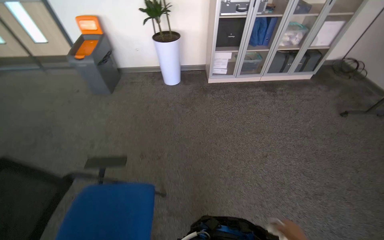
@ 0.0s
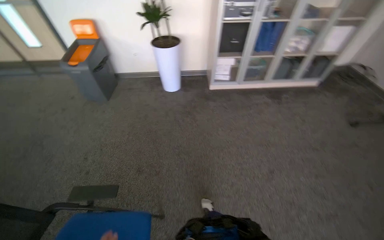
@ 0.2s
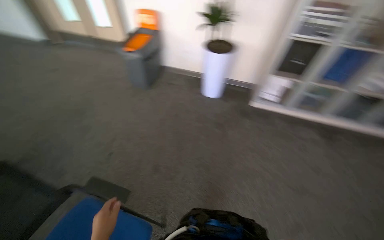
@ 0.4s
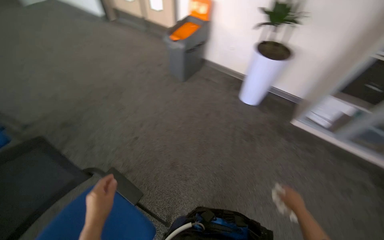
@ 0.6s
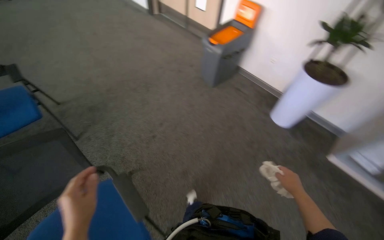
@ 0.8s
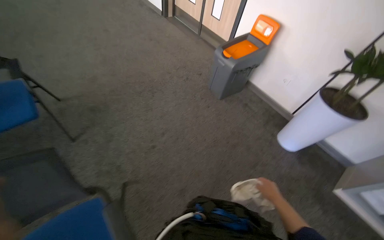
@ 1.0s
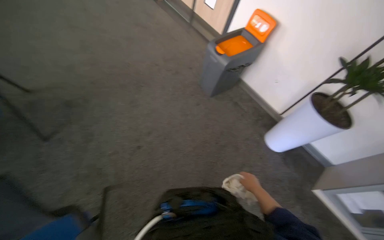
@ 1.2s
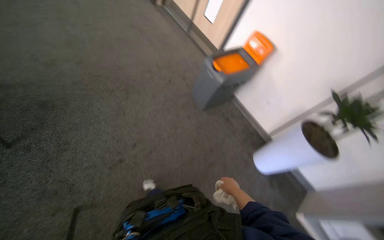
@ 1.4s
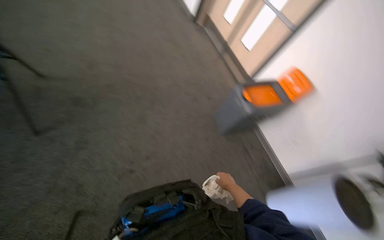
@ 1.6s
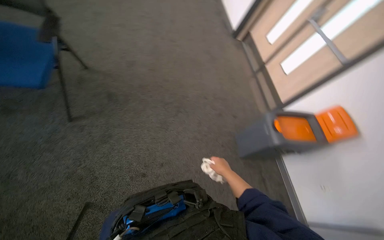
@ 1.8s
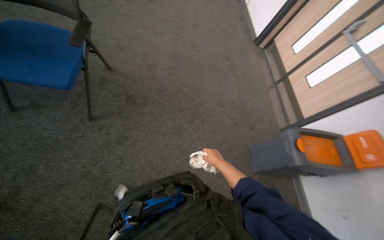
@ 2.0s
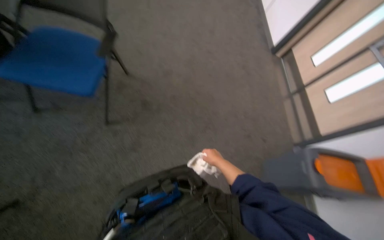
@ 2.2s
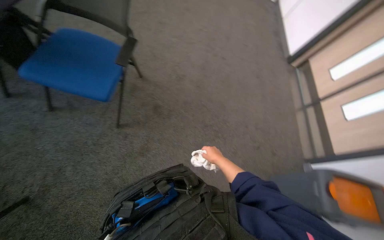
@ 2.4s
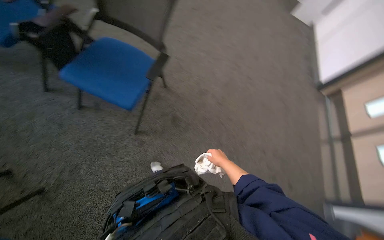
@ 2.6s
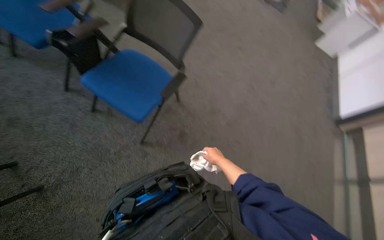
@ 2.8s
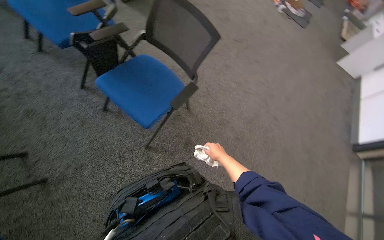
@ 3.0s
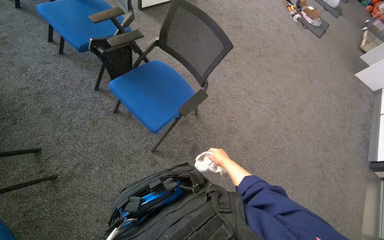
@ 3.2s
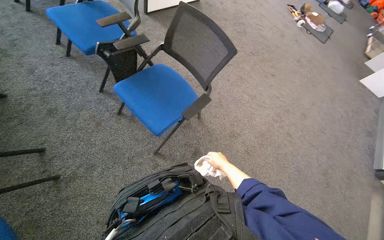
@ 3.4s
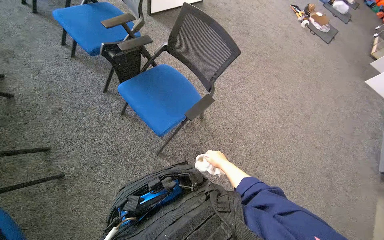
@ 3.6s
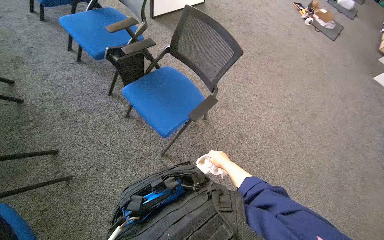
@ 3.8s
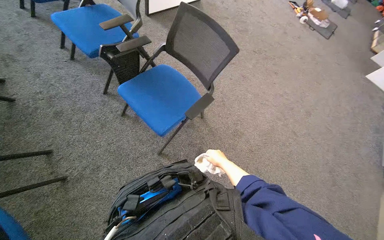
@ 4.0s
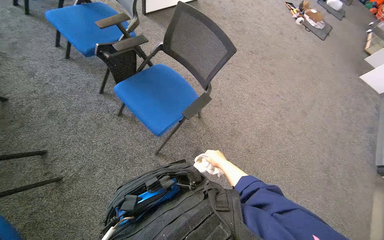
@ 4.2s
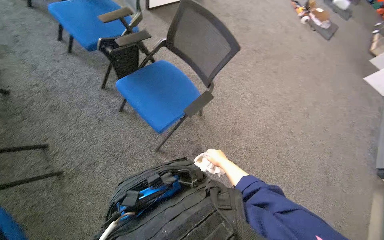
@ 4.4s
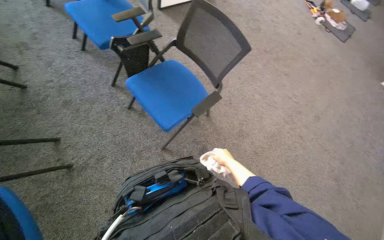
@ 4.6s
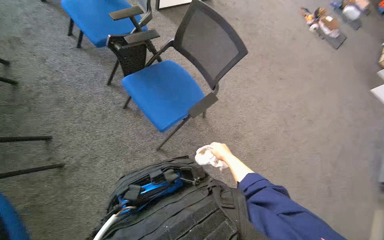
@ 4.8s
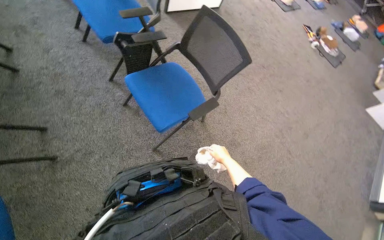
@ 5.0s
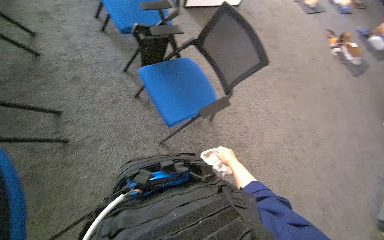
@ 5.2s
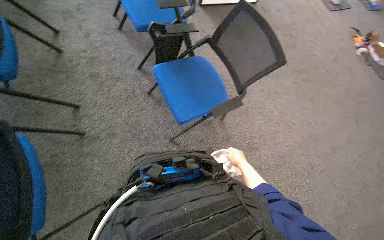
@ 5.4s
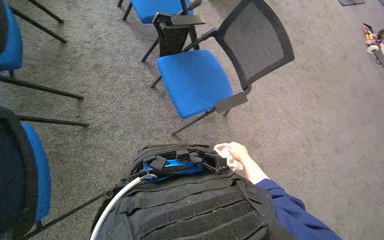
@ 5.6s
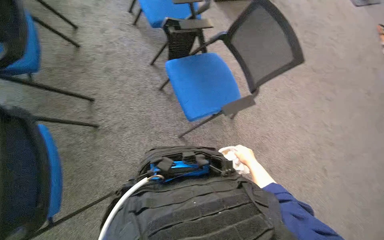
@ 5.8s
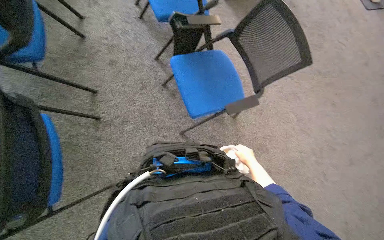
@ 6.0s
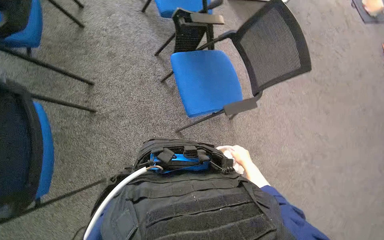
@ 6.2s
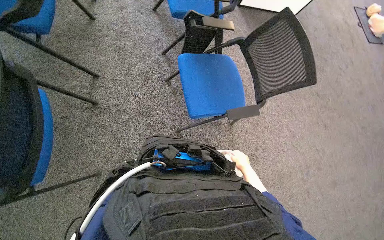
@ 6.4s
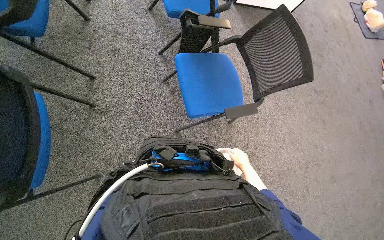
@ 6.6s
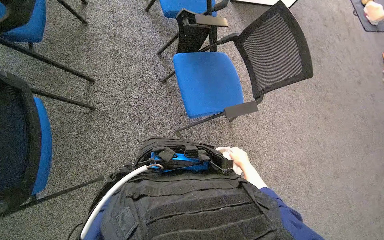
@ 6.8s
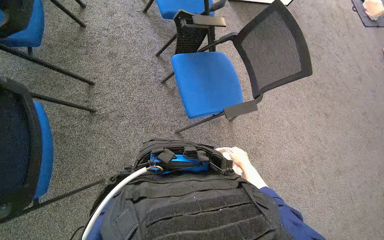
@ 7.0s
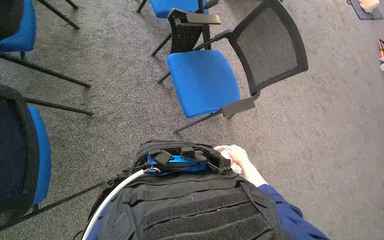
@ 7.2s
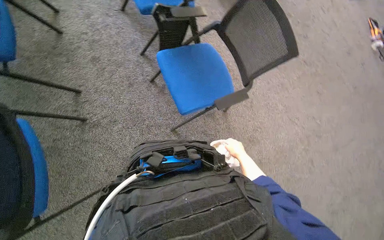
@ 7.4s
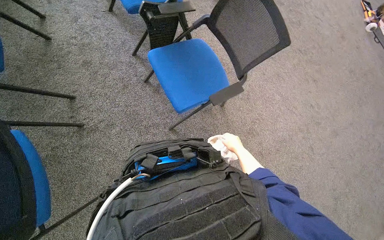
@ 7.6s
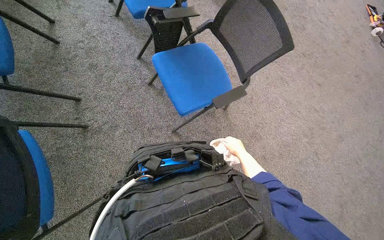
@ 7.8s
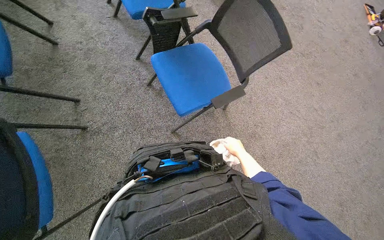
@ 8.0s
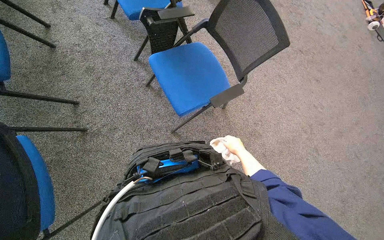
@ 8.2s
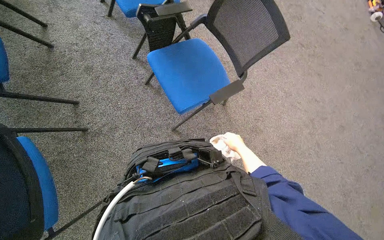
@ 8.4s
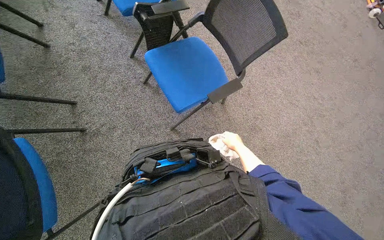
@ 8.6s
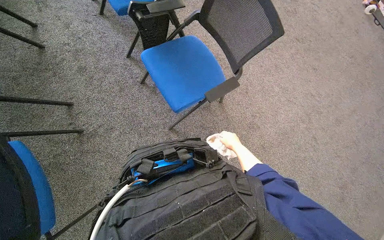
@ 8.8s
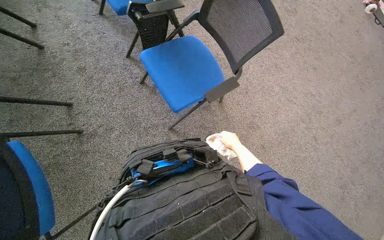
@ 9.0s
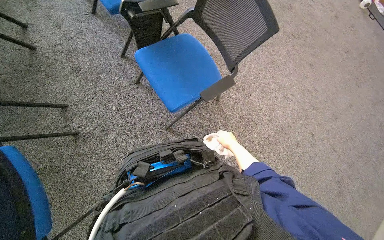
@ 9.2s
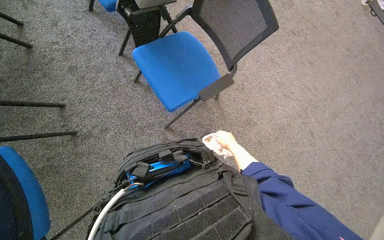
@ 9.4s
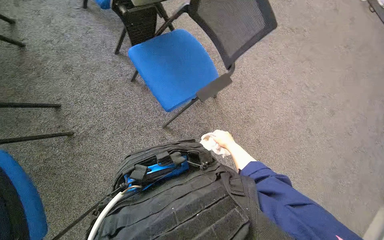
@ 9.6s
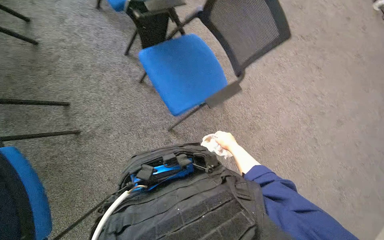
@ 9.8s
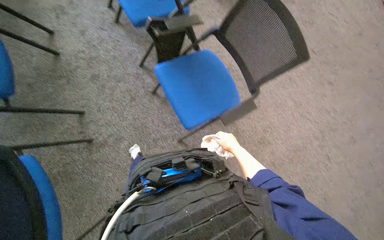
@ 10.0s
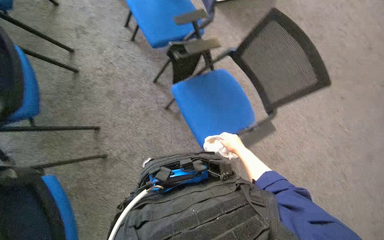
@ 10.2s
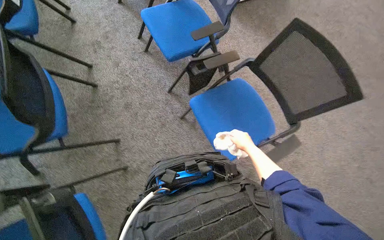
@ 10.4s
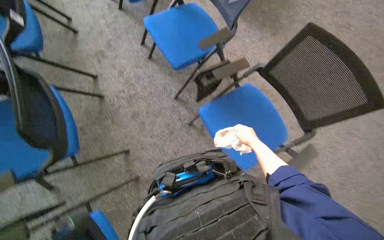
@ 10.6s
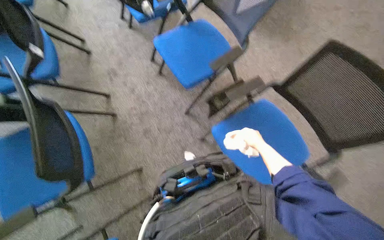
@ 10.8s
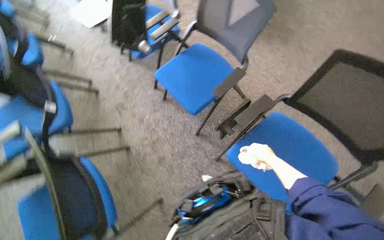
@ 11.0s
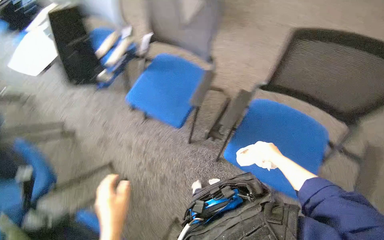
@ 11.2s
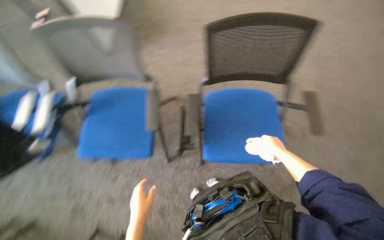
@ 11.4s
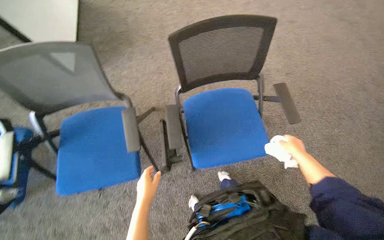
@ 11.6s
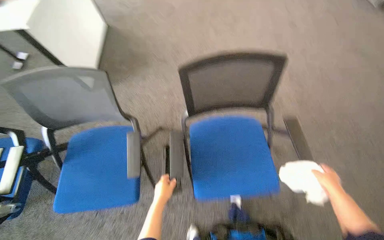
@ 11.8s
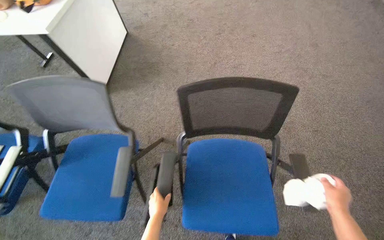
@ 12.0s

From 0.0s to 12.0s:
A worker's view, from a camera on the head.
Job: wiping surfaces.
The whole recording: Wiping chair armrests. The worker wipes the armrests of several chairs with a cloth.
From 0.0s to 1.6s: The head travels roughly 90 cm. The wearer looks approximately 70 degrees further to the left.
From 1.6s to 3.0s: The wearer moves some 50 cm. The head rotates about 60 degrees to the left. The camera pitches upward, by some 15 degrees.
From 4.4s to 6.0s: The wearer's head swings some 25 degrees to the left.
From 9.0s to 10.4s: The view tilts roughly 15 degrees upward.
From 10.4s to 12.0s: The view tips upward by approximately 30 degrees. The scene rotates counterclockwise by roughly 65 degrees.

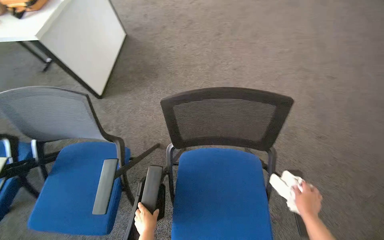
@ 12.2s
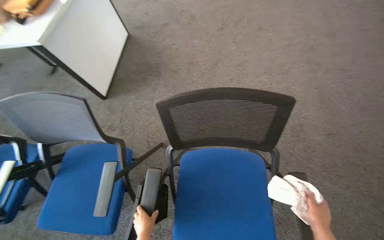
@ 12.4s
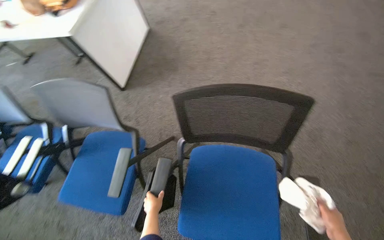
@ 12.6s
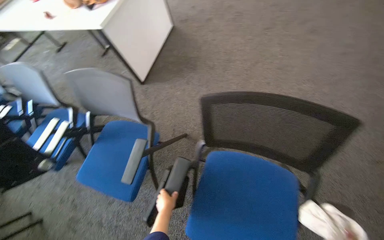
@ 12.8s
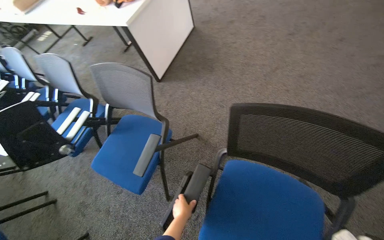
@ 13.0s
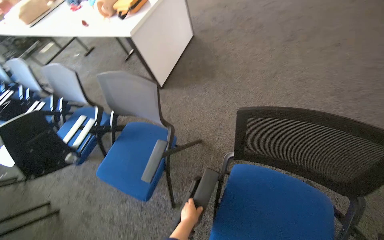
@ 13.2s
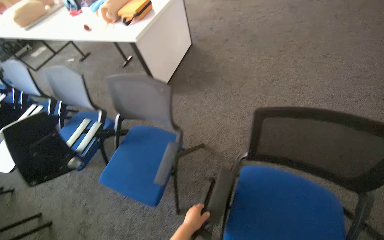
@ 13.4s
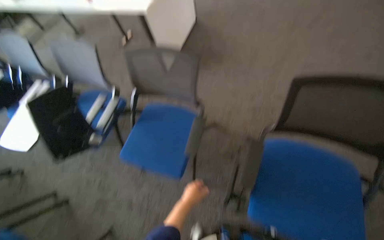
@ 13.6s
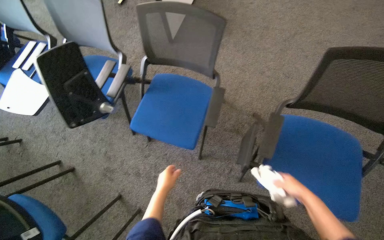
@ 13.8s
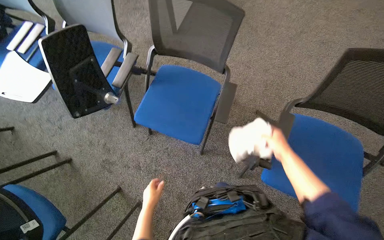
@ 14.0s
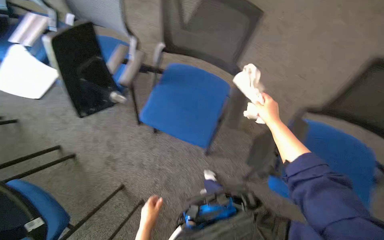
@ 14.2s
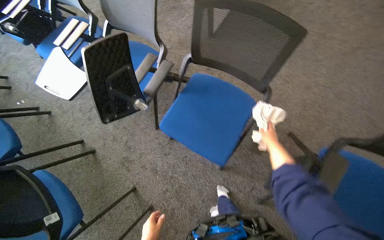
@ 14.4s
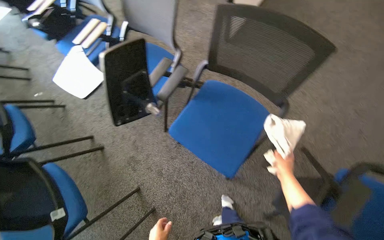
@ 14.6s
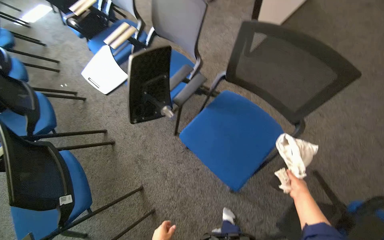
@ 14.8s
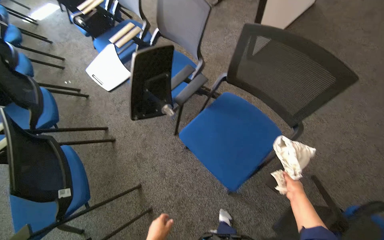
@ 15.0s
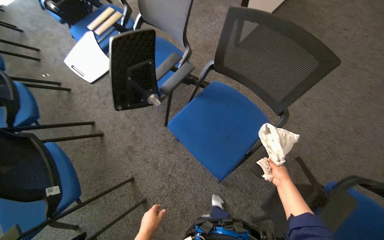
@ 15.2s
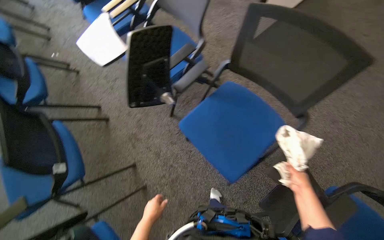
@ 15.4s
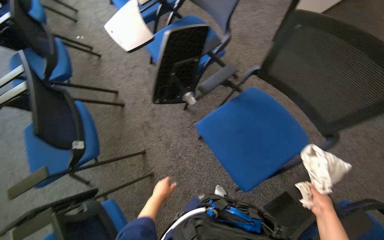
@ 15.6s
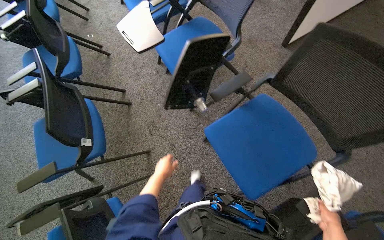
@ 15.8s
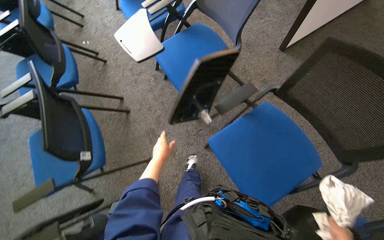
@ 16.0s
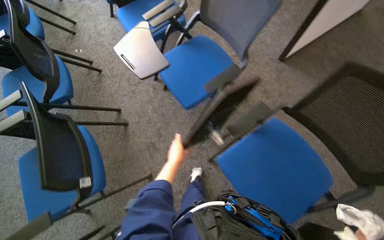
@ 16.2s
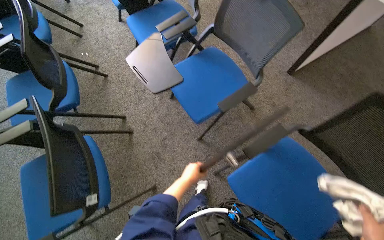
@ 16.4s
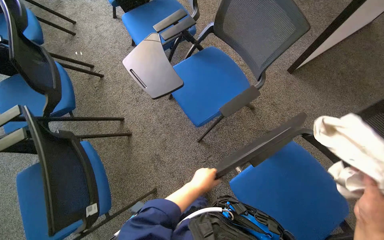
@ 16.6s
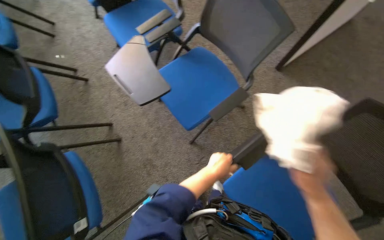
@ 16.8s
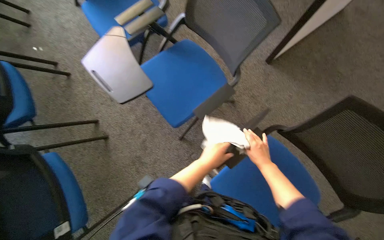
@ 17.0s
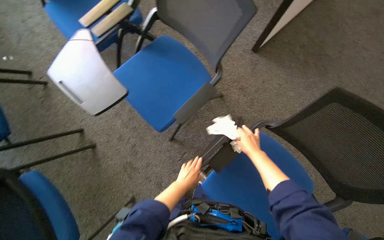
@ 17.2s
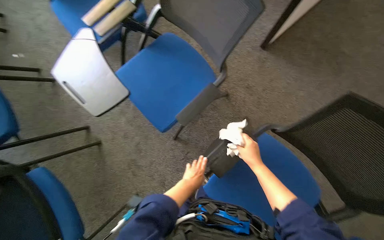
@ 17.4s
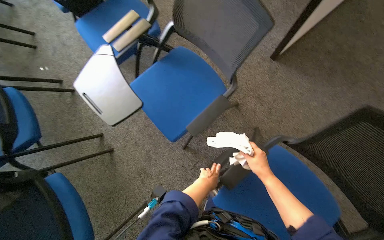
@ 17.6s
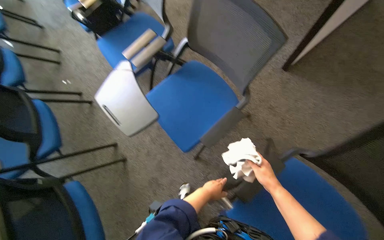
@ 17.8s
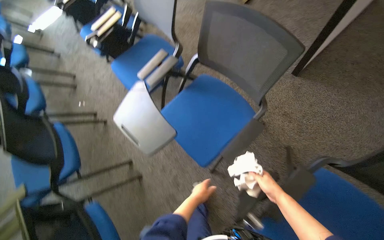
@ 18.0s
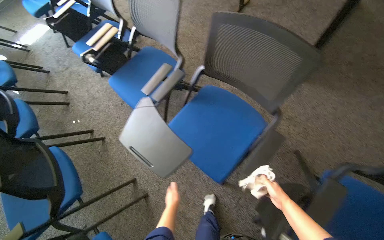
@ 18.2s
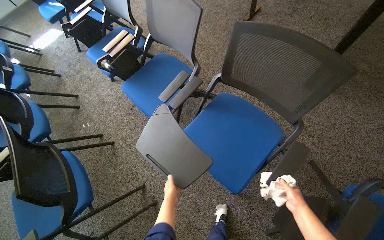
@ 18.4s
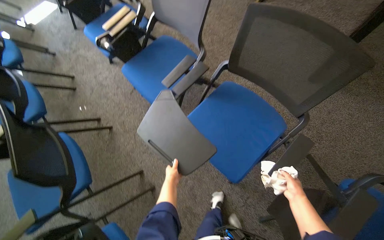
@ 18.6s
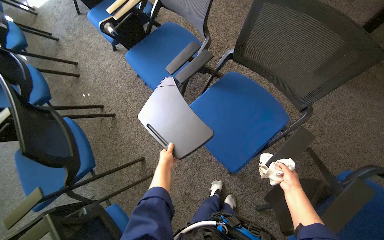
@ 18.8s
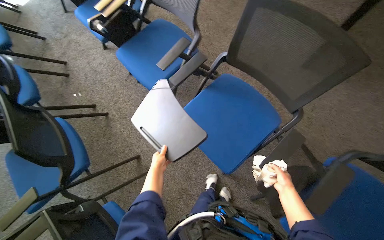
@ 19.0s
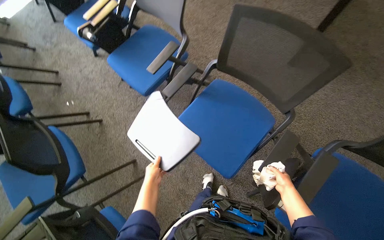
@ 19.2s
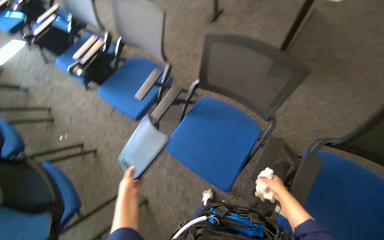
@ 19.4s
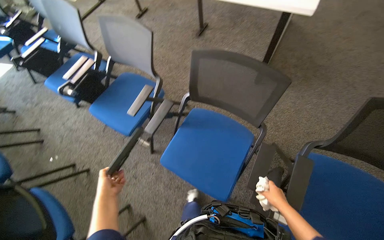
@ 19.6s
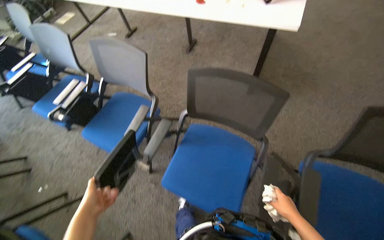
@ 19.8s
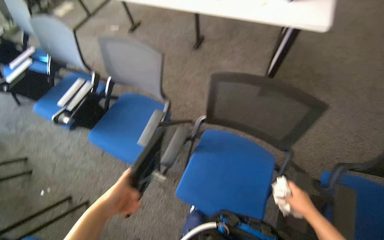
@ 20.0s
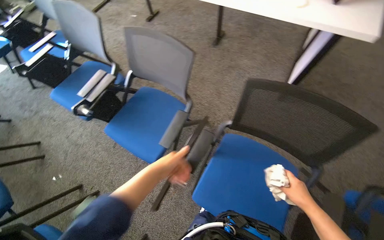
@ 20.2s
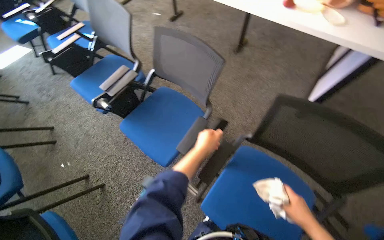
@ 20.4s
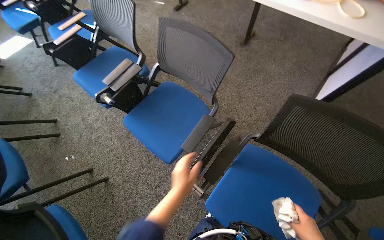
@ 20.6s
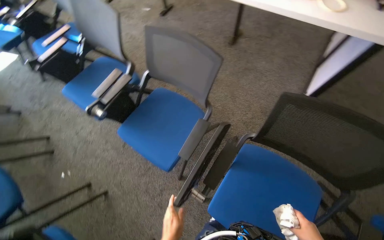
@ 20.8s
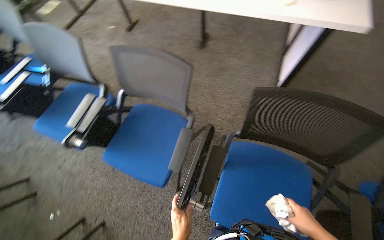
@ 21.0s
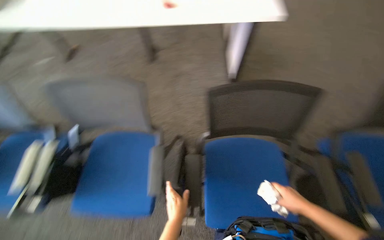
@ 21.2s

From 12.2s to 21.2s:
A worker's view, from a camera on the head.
Job: wiping surfaces.
The whole recording: Wiping chair armrests. The worker wipes the armrests of several chairs with a cloth.
From 12.2s to 13.8s: The camera is carried to the left, about 50 cm. The view tilts roughly 10 degrees downward.
From 13.8s to 15.2s: The right hand goes roughly 20 cm farther from the camera.
From 15.2s to 16.6s: The camera is carried some 40 cm.
From 16.6s to 18.2s: The two hands go approximately 35 cm to the left and farther from the camera.
From 19.8s to 21.2s: The wearer's head swings approximately 25 degrees to the right.
